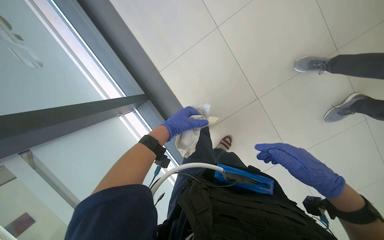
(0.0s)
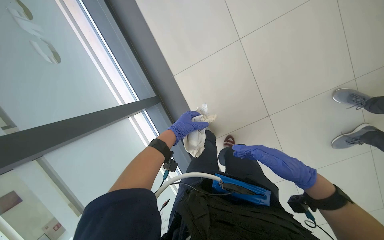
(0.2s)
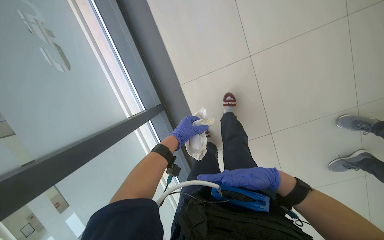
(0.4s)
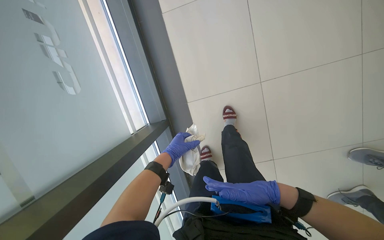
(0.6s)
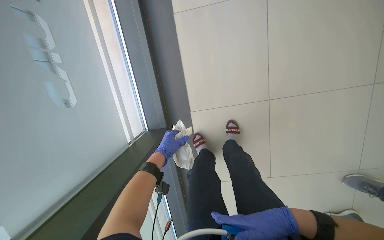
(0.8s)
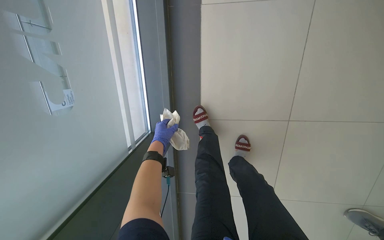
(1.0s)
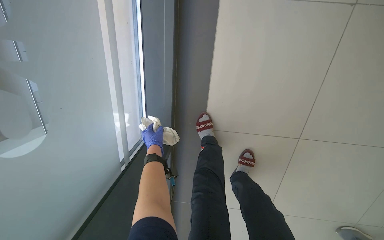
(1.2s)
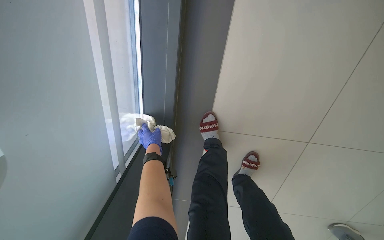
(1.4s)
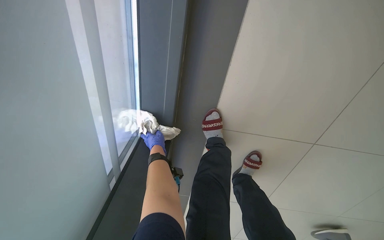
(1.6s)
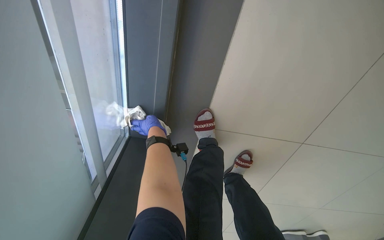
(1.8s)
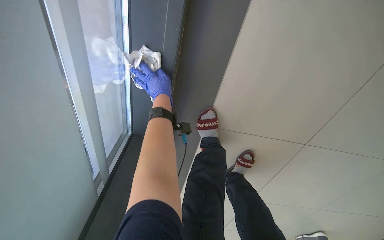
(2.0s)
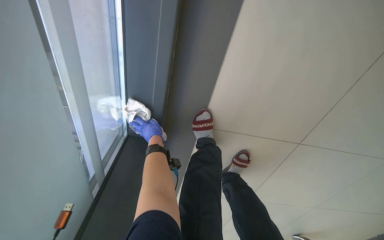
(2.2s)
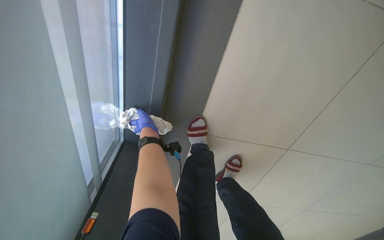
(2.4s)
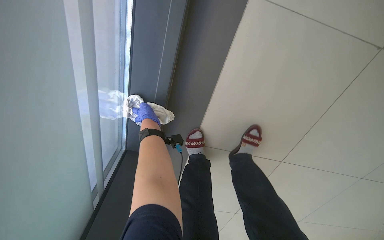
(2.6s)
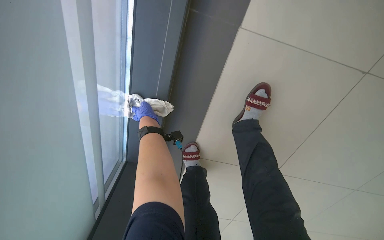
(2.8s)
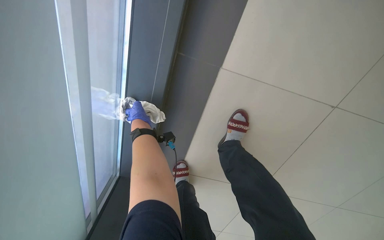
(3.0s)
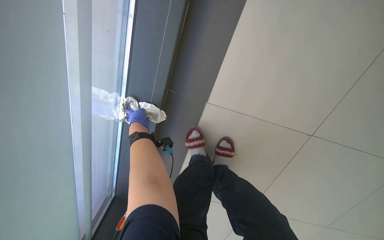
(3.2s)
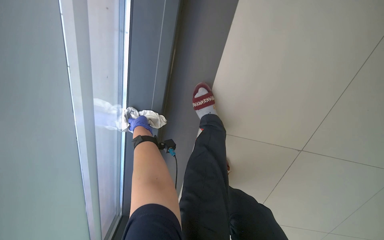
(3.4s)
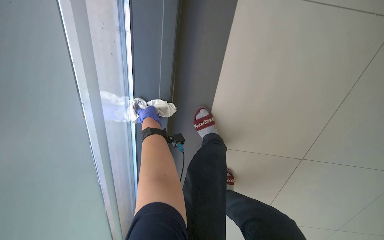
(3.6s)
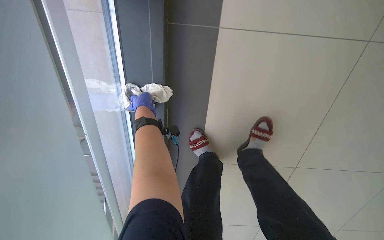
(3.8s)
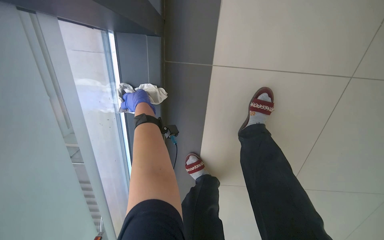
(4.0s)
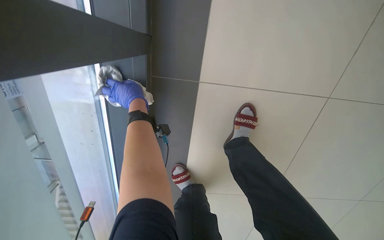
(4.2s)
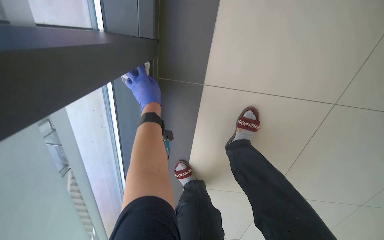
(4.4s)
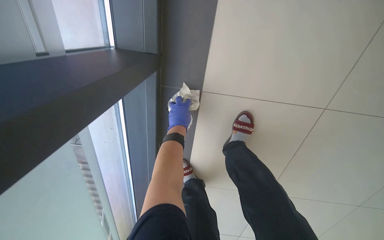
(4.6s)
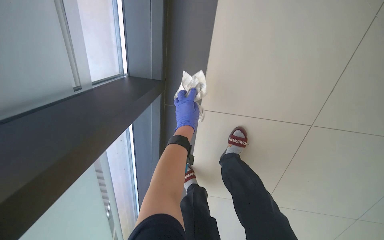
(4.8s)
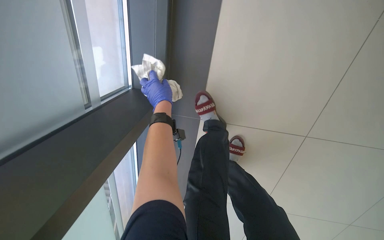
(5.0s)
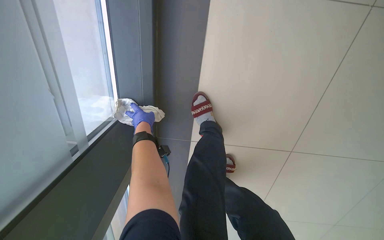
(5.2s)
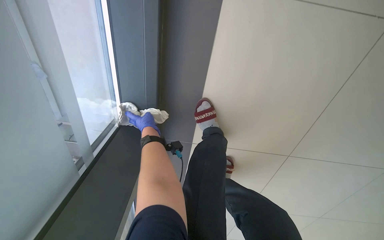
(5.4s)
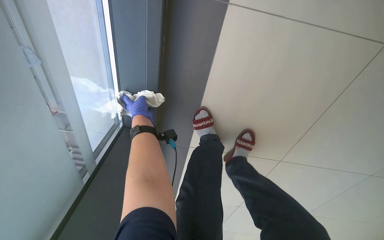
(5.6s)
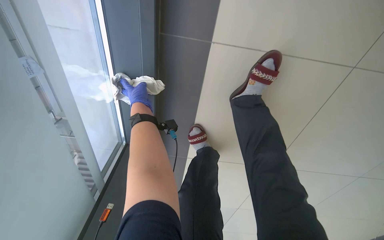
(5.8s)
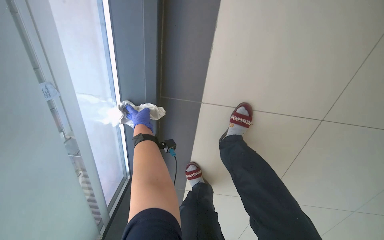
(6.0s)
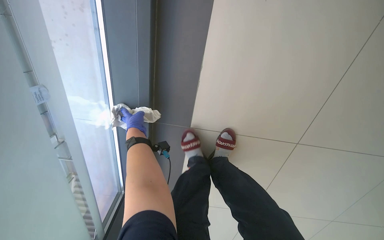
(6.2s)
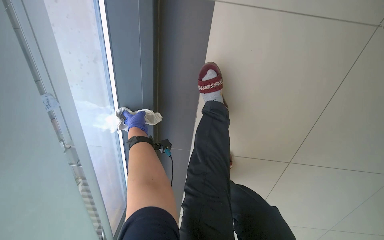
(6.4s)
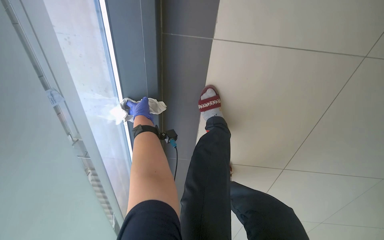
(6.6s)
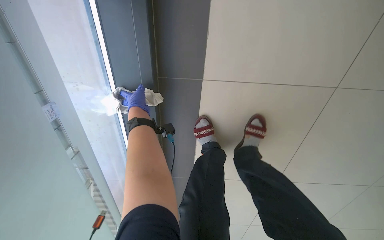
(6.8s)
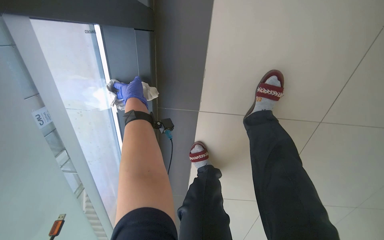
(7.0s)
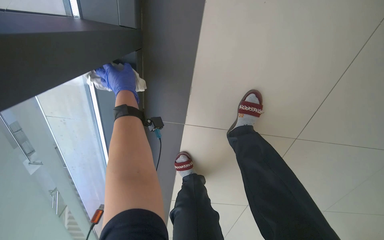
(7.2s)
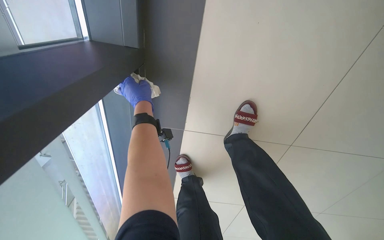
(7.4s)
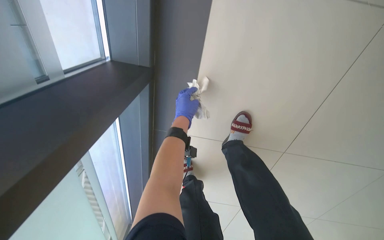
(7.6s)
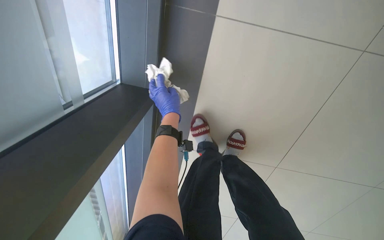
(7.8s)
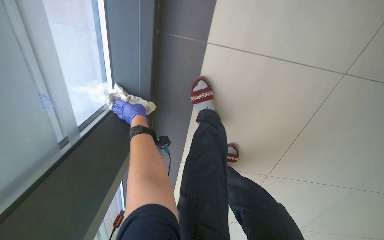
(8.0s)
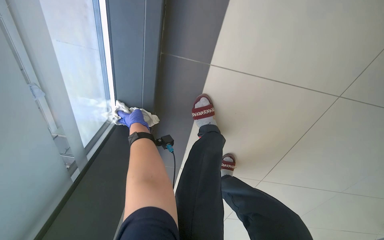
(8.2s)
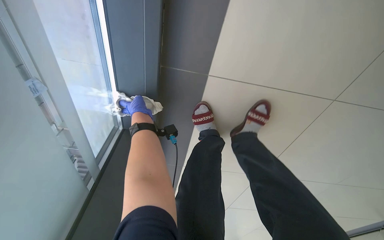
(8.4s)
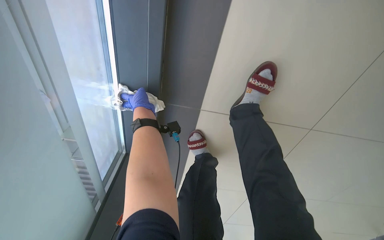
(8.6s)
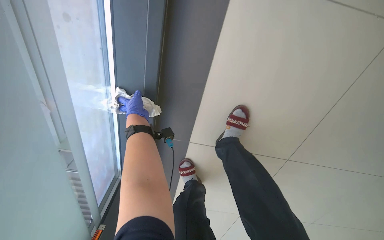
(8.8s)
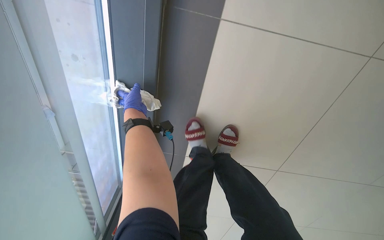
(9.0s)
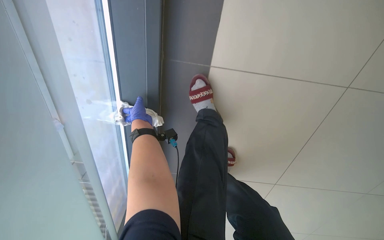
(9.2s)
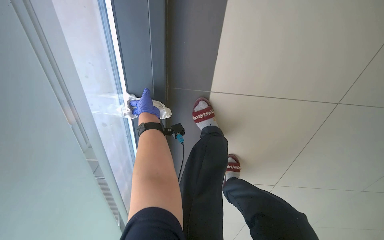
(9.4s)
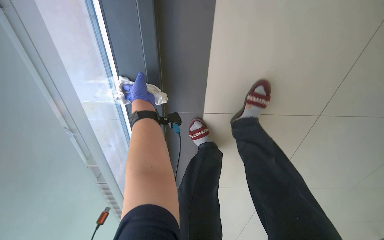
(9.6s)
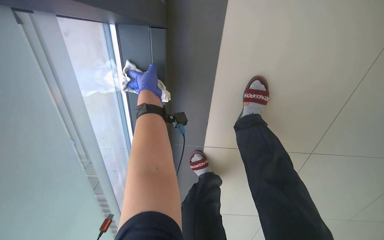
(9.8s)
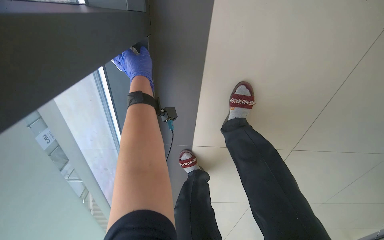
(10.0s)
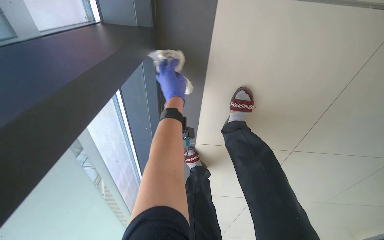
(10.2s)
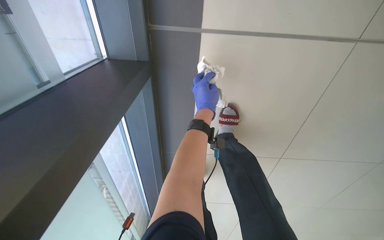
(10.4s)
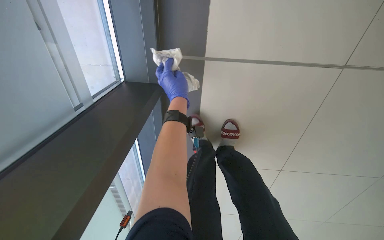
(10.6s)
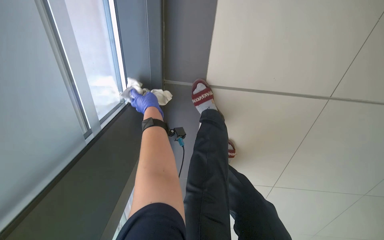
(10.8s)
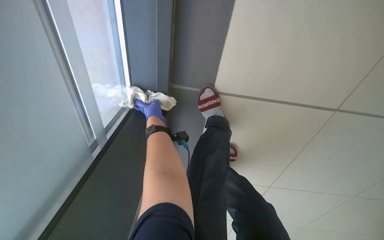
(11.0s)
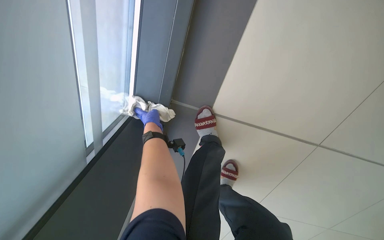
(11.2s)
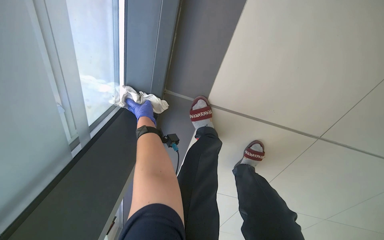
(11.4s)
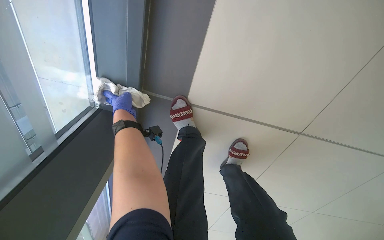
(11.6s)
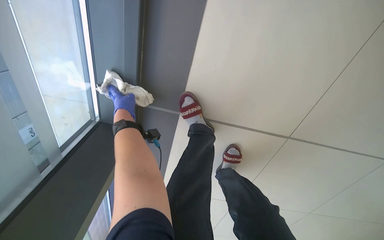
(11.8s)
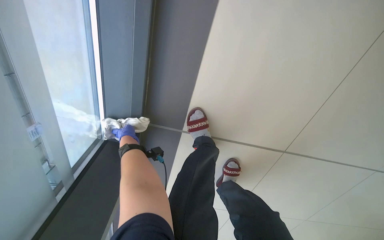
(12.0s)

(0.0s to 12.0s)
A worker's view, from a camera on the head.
Job: cleaning windows.
The whole recording: Wiping window frame. The worker wipes the bottom frame of a large window with a cloth.
0.0s - 1.6s: The left hand moves farther from the camera and to the left, approximately 35 cm.
1.6s - 3.0s: The left hand goes up and down the picture, about 20 cm each way, reversing 2 times.
4.4s - 6.0s: The left hand moves roughly 10 cm to the right and comes back.
6.0s - 7.6s: The wearer moves roughly 50 cm.
7.6s - 9.0s: The left hand goes about 15 cm to the left.
10.4s - 12.0s: The wearer looks some 15 degrees further upward. The left hand shifts roughly 25 cm to the left.

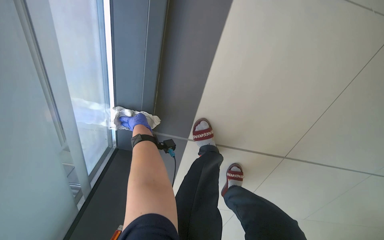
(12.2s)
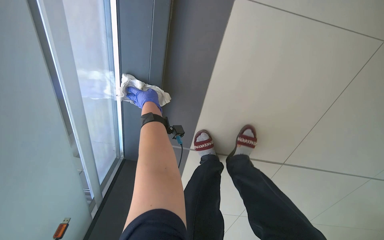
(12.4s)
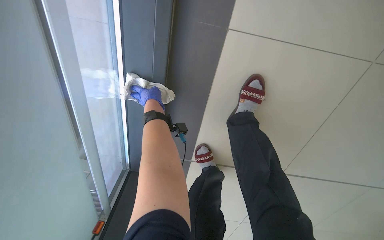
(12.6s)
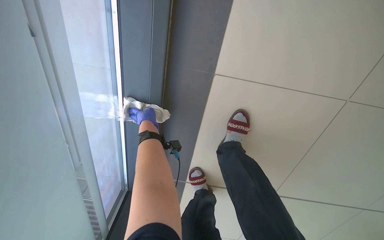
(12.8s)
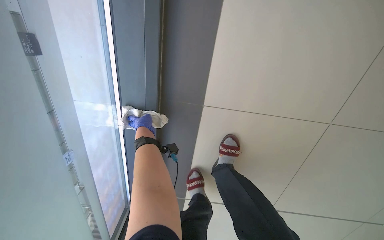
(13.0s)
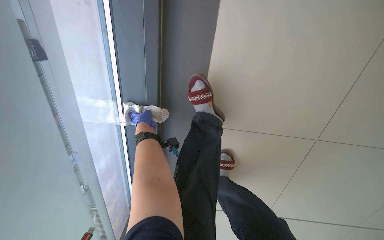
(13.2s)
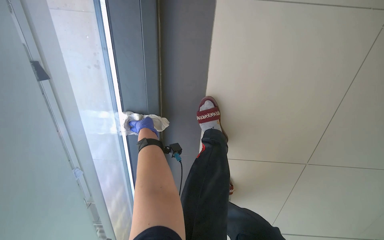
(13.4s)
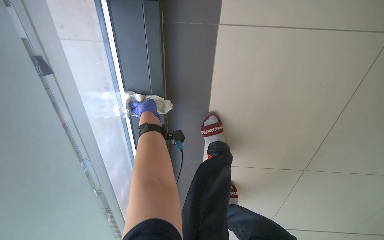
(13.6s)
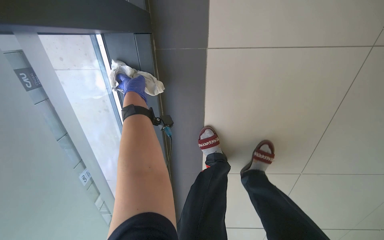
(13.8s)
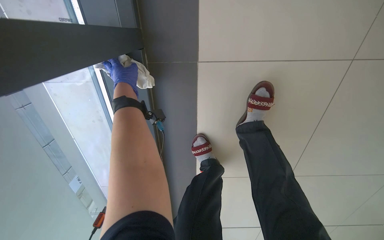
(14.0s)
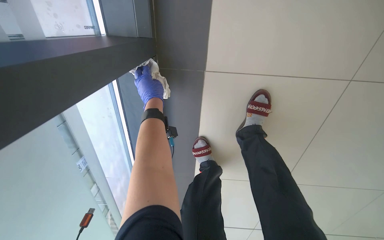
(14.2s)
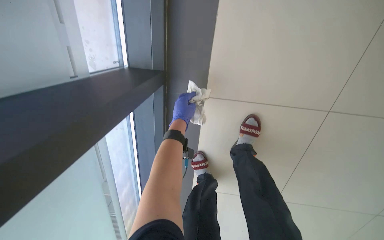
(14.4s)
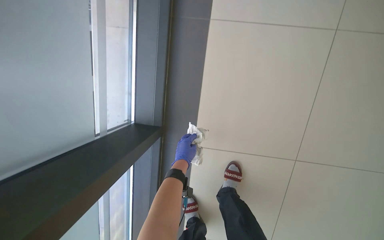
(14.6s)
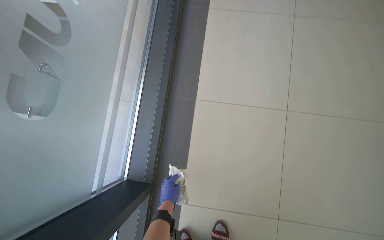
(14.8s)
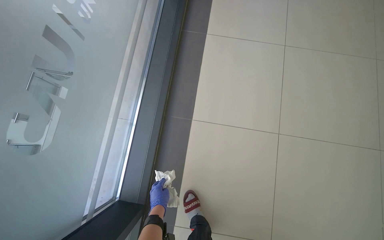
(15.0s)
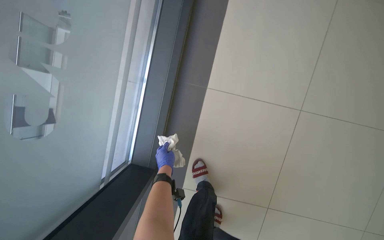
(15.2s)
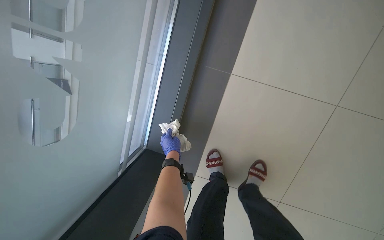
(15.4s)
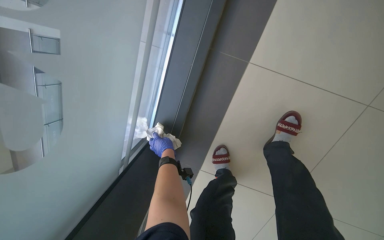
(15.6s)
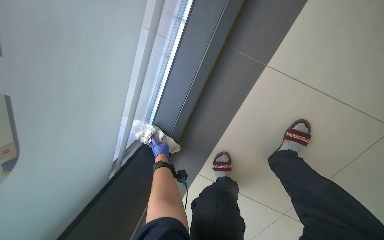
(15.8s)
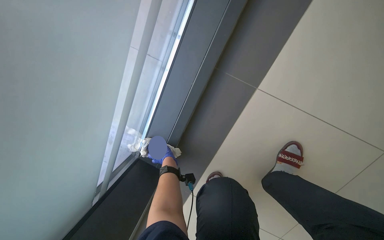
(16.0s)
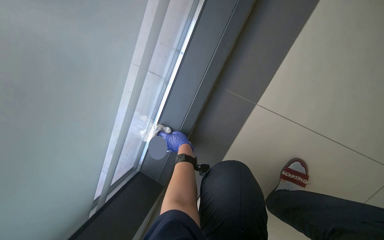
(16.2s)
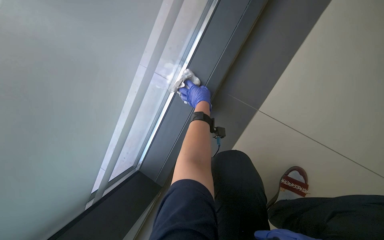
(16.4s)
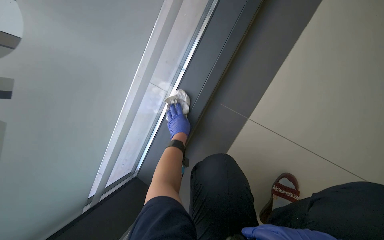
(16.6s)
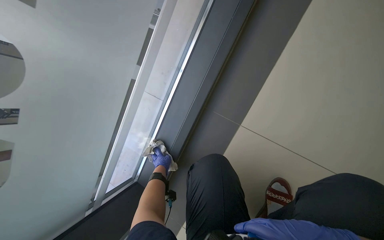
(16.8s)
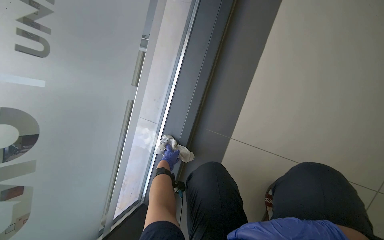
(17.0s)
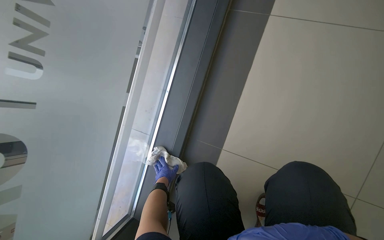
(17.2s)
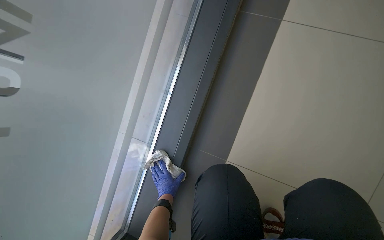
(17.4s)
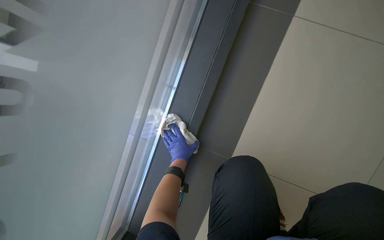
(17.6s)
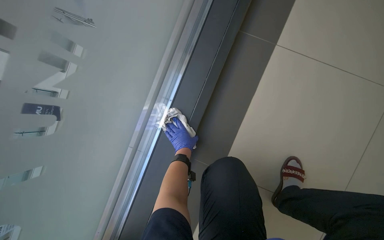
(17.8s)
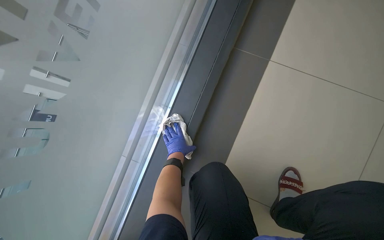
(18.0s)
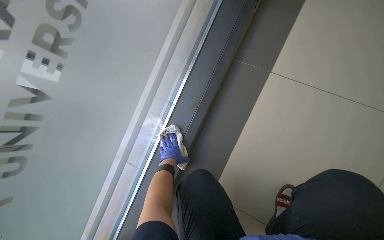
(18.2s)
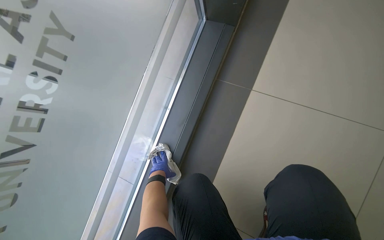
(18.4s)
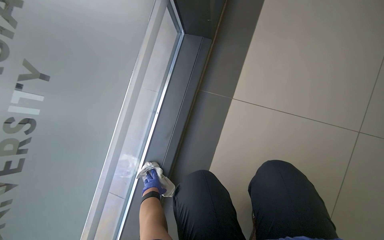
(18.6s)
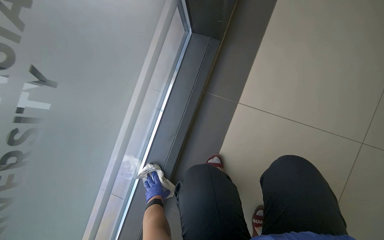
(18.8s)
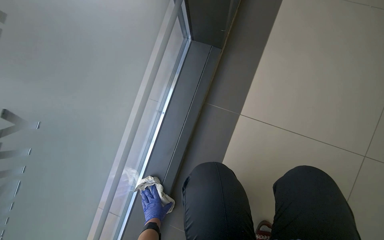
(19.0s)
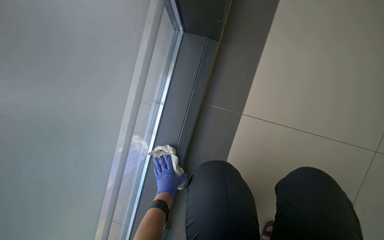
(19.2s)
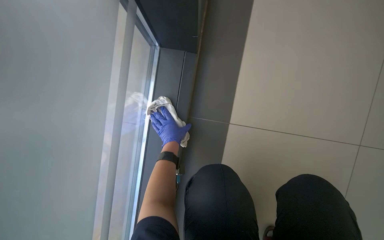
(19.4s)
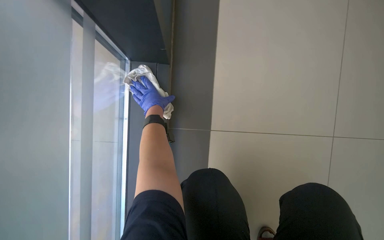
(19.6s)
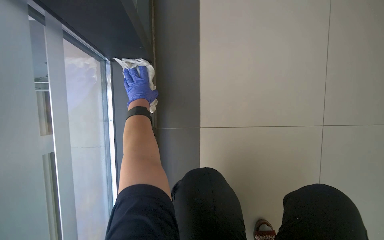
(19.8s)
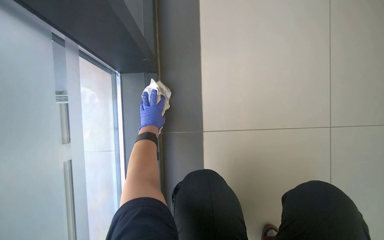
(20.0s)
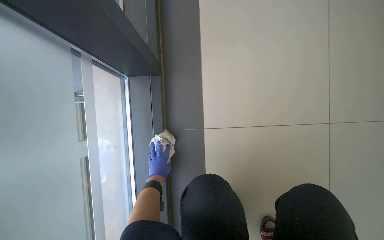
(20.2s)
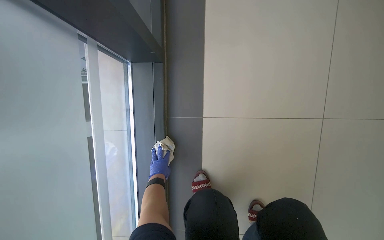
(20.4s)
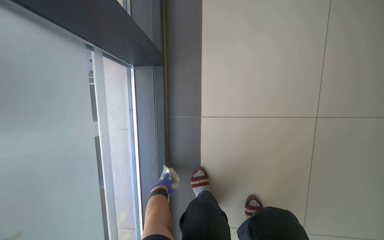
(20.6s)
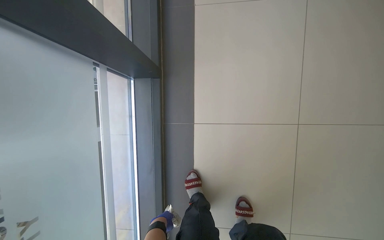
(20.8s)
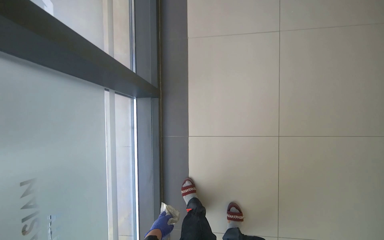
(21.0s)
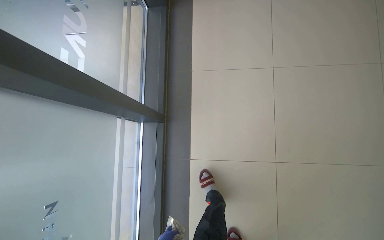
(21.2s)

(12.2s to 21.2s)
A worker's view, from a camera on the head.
Job: cleaning windows.
The whole recording: Wiping window frame. The worker wipes the bottom frame of a large window with a cloth.
12.2s - 13.8s: The view tips upward by some 25 degrees. The left hand travels up the picture and nearer to the camera by about 40 cm.
15.2s - 16.6s: The head rotates approximately 30 degrees to the left. The left hand shifts roughly 20 cm up the picture.
18.2s - 19.8s: The head rotates about 20 degrees to the right. The camera pitches upward, by approximately 15 degrees. The left hand goes approximately 60 cm up the picture.
19.8s - 21.2s: The camera travels roughly 50 cm.
